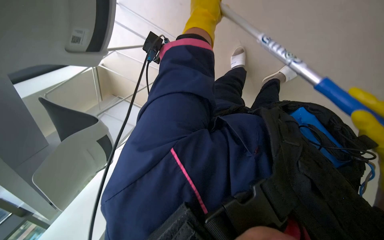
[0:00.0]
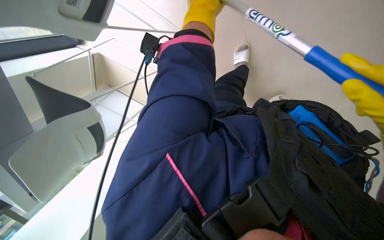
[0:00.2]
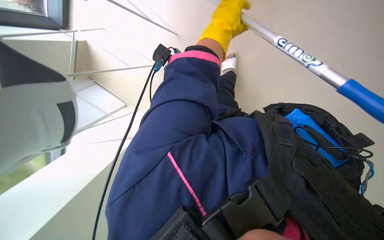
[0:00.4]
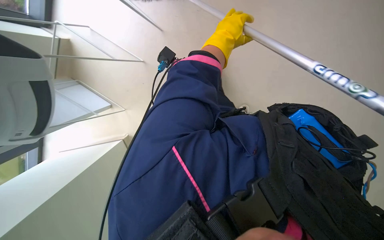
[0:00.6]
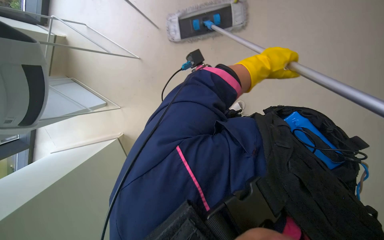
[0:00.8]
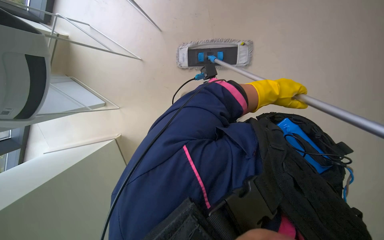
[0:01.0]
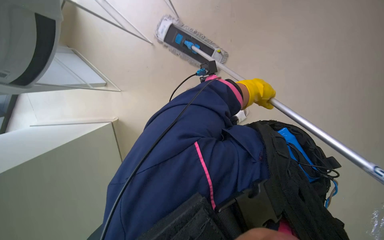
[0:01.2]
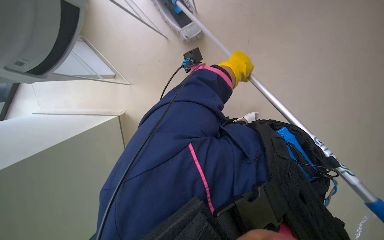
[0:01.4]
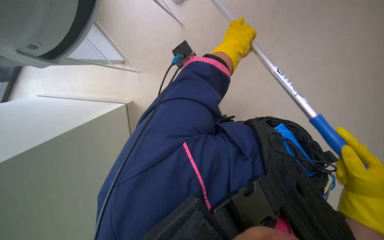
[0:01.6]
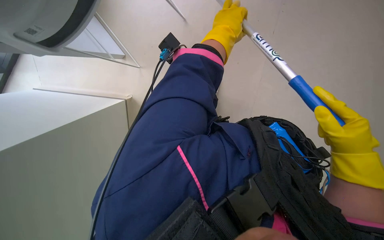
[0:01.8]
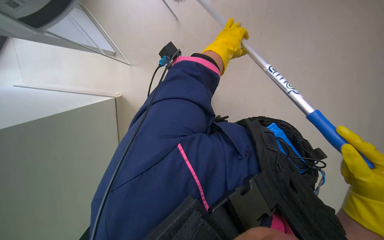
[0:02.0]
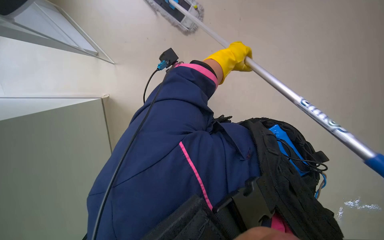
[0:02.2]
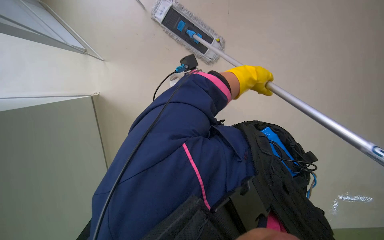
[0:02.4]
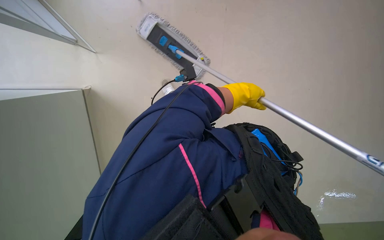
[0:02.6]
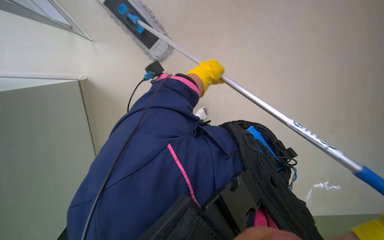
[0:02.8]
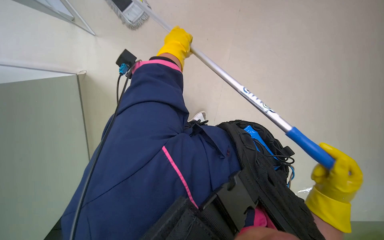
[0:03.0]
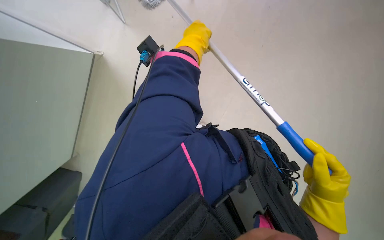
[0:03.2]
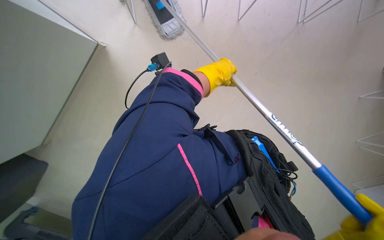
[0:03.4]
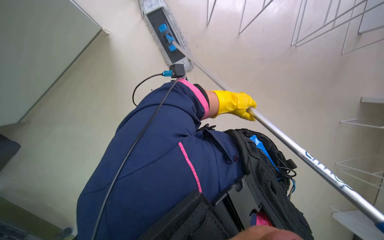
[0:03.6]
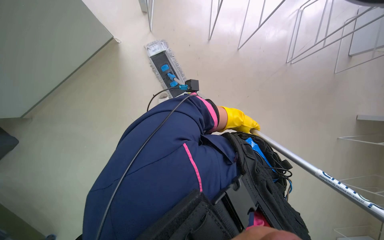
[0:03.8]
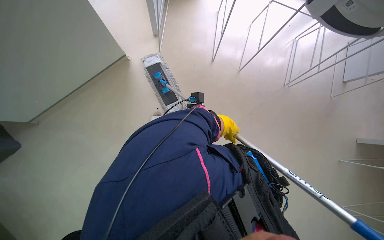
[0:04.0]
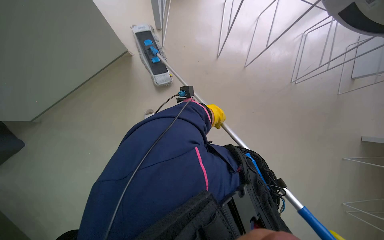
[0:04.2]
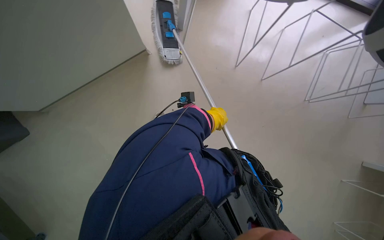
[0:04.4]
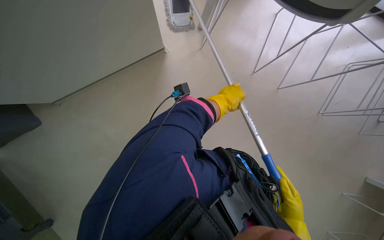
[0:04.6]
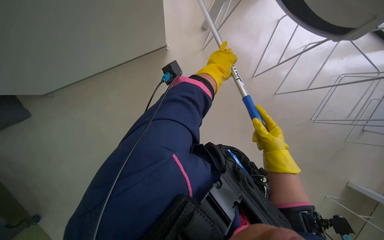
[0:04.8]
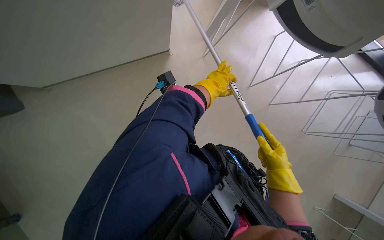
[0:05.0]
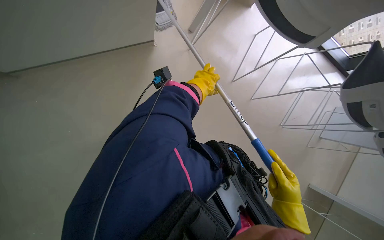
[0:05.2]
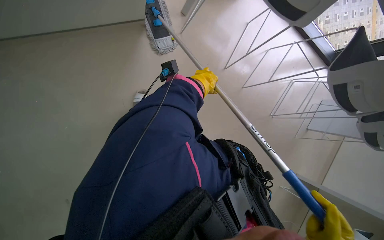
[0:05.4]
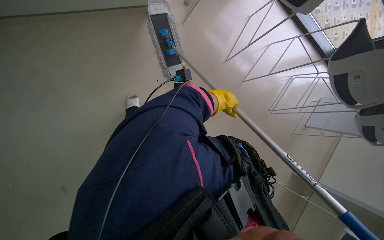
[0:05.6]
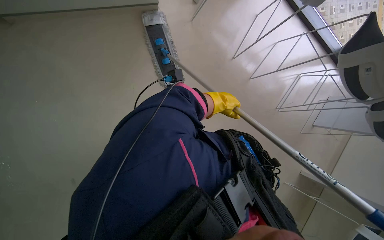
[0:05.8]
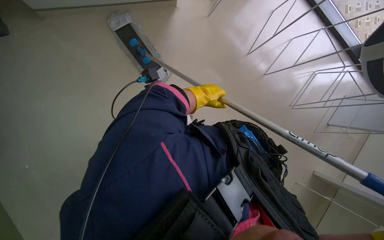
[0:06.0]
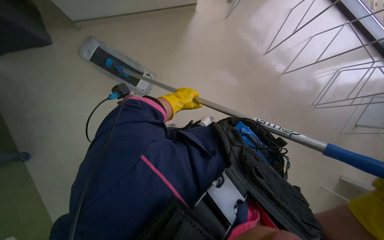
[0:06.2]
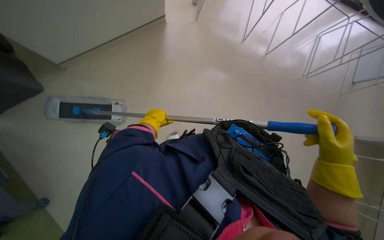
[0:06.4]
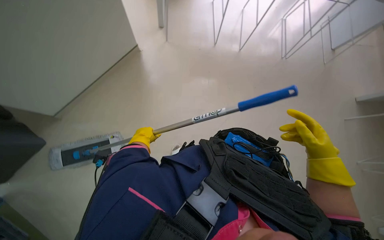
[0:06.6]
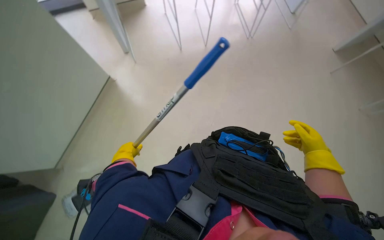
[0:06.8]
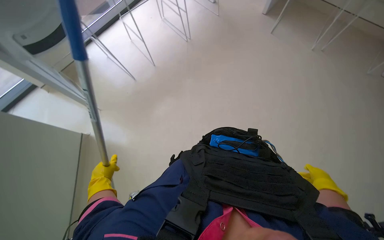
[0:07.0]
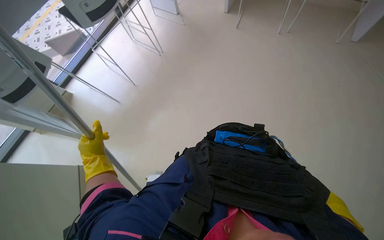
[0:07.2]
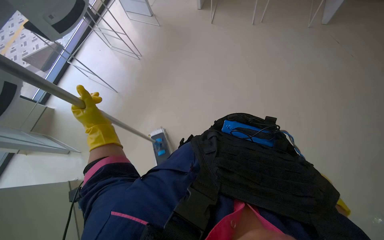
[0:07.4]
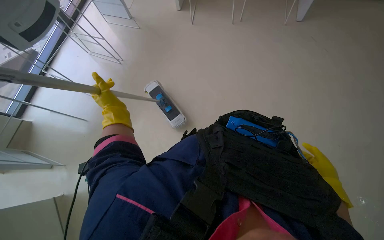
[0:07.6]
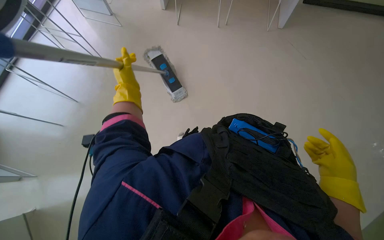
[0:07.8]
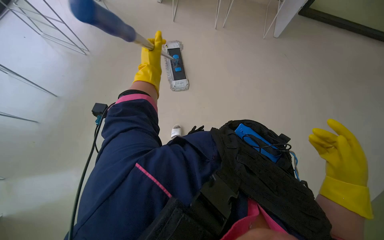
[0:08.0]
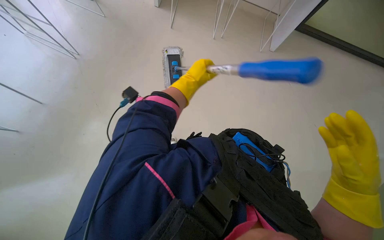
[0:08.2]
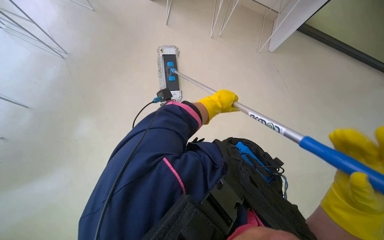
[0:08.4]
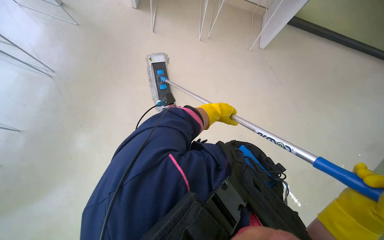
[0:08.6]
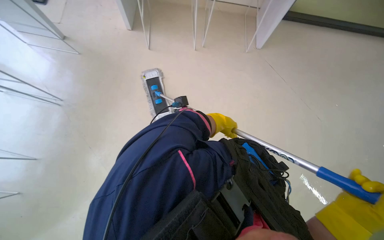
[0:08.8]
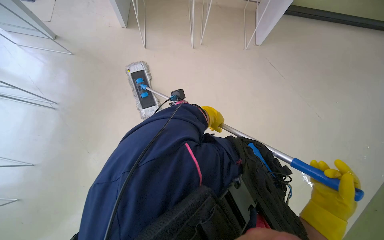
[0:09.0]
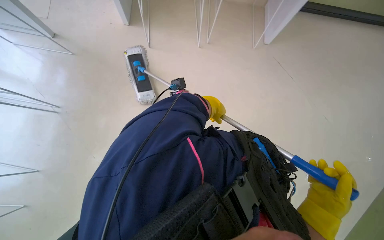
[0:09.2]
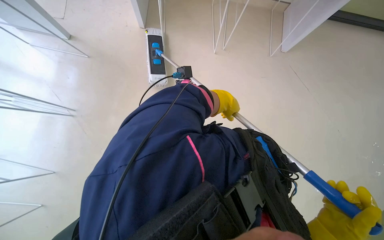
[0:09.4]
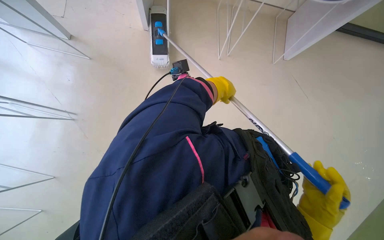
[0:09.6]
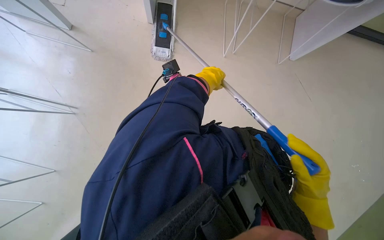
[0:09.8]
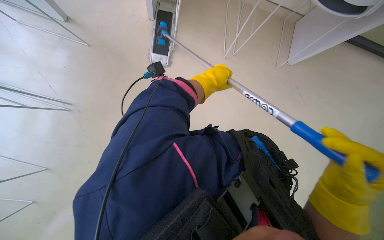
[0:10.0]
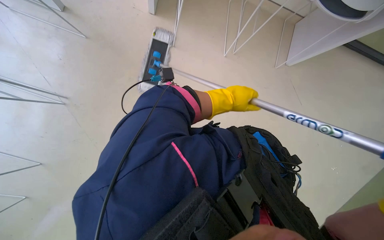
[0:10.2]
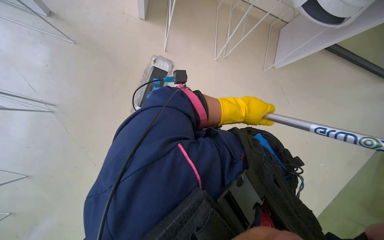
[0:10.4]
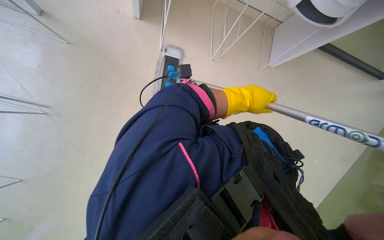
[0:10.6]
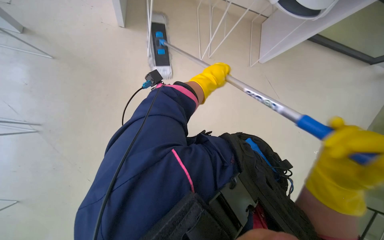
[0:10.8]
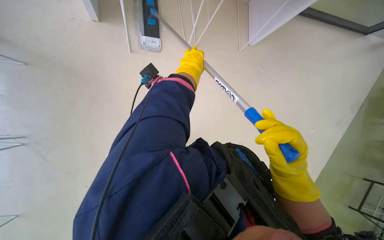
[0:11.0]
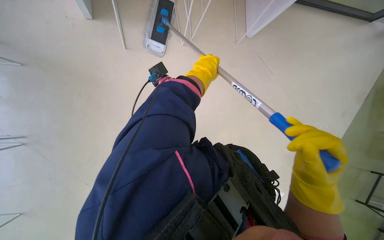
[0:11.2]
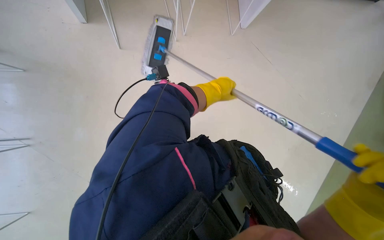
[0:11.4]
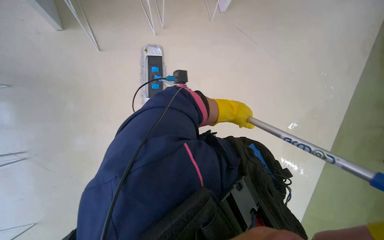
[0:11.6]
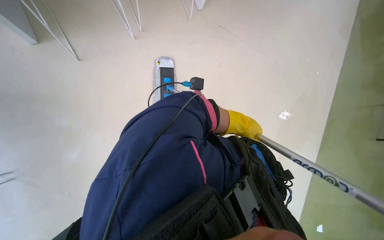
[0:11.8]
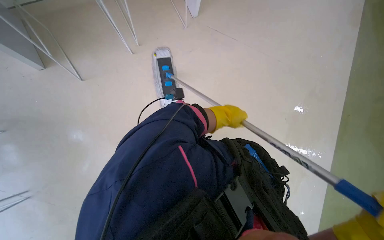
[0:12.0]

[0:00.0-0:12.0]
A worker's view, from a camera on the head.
Job: mopping floor.
The whole recording: Mopping office floor. The worker mops the office floor with a flat mop, periodically wringing it in a bucket.
0:00.0 to 0:01.6: The view tilts approximately 15 degrees downward. The left hand moves down the picture, some 10 cm, and goes to the right and returns, roughly 25 cm each way.
0:01.6 to 0:03.0: The view pans to the right by approximately 20 degrees.
0:07.6 to 0:09.0: The left hand shifts roughly 40 cm to the right.
0:09.0 to 0:10.4: The head travels to the left, about 40 cm.
0:10.4 to 0:12.0: The left hand goes to the left and returns, about 10 cm each way.

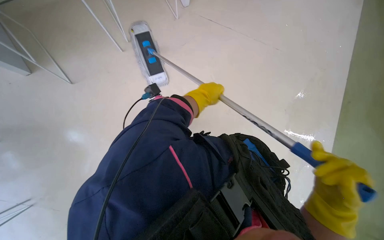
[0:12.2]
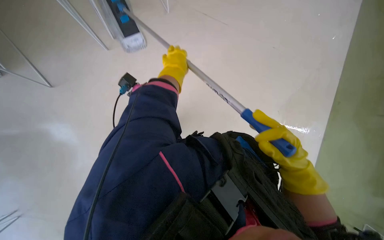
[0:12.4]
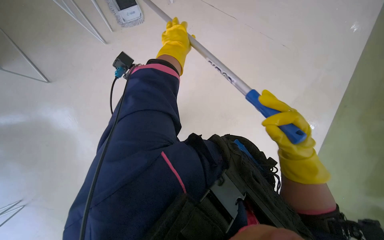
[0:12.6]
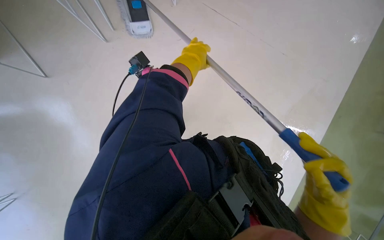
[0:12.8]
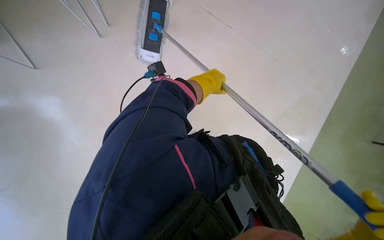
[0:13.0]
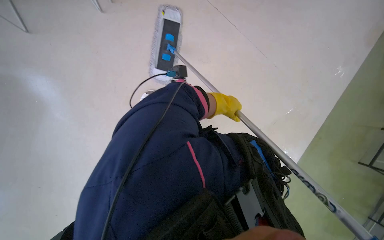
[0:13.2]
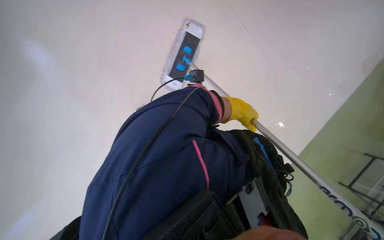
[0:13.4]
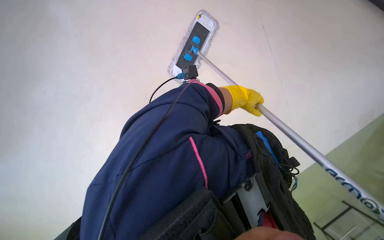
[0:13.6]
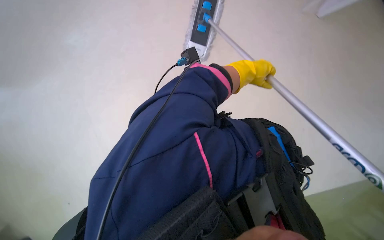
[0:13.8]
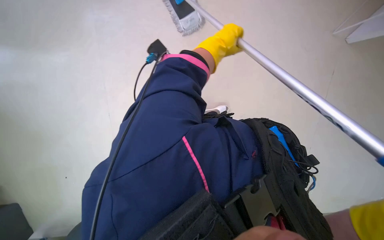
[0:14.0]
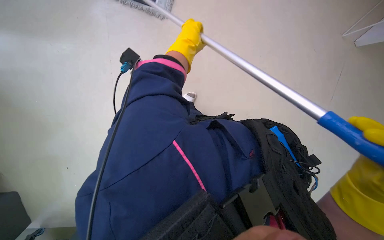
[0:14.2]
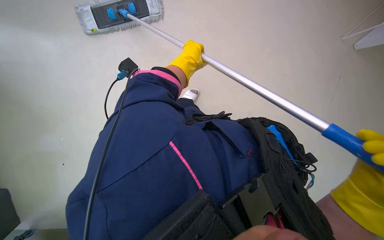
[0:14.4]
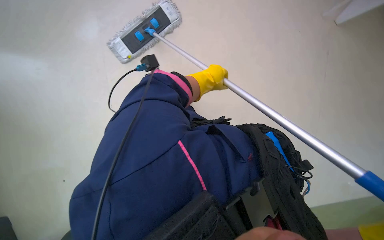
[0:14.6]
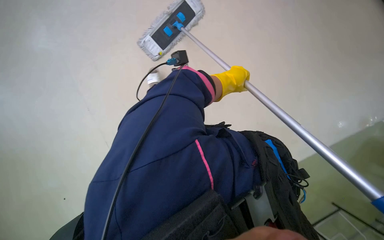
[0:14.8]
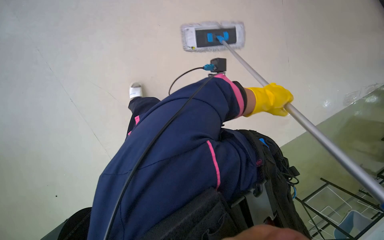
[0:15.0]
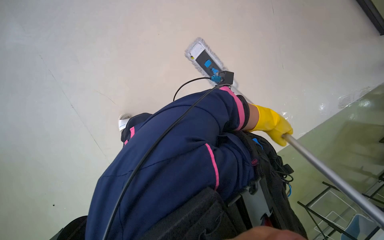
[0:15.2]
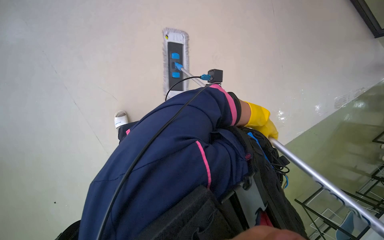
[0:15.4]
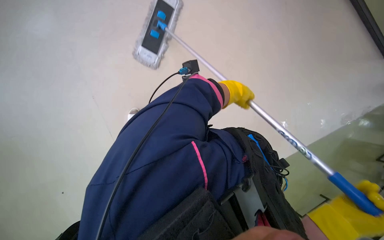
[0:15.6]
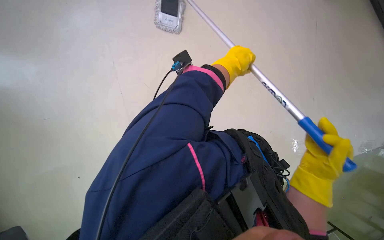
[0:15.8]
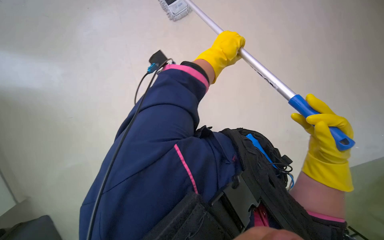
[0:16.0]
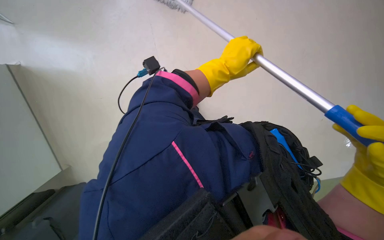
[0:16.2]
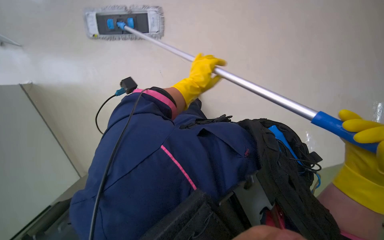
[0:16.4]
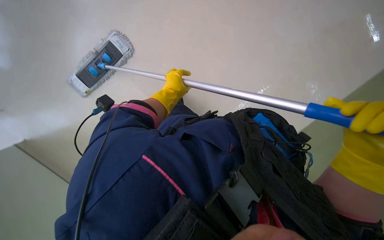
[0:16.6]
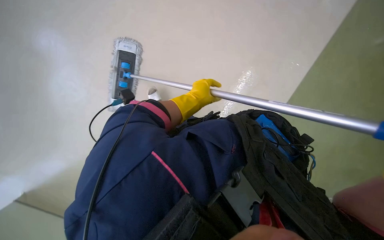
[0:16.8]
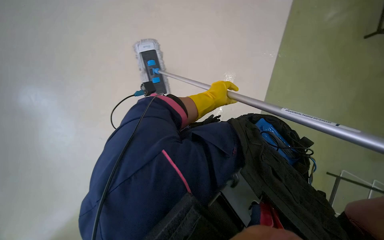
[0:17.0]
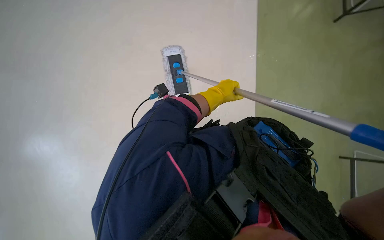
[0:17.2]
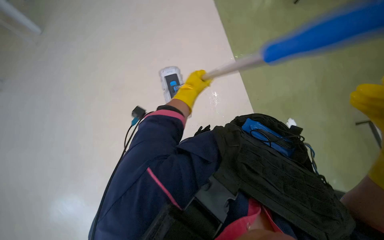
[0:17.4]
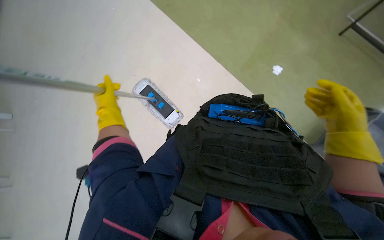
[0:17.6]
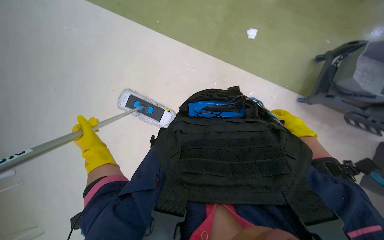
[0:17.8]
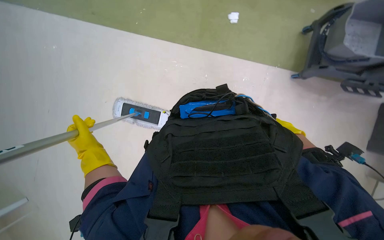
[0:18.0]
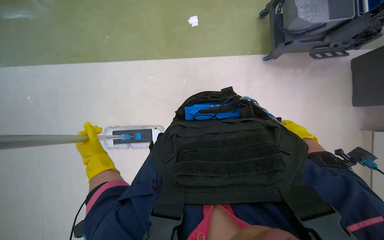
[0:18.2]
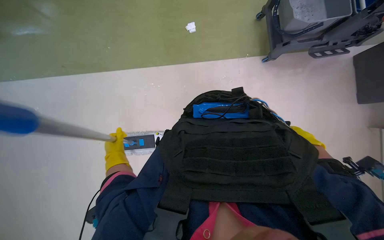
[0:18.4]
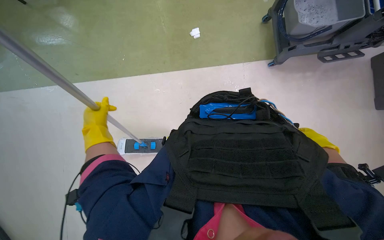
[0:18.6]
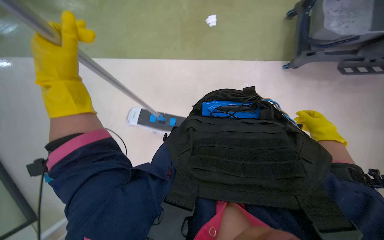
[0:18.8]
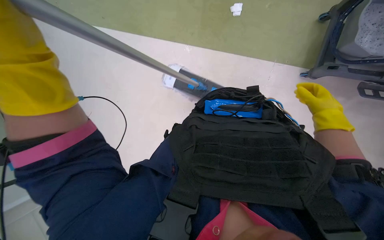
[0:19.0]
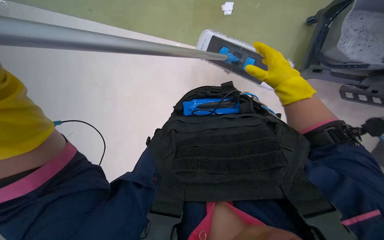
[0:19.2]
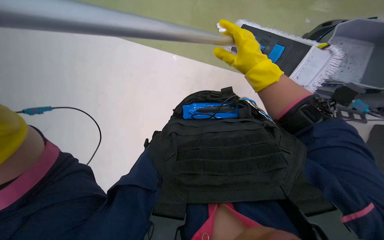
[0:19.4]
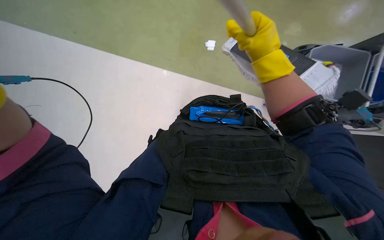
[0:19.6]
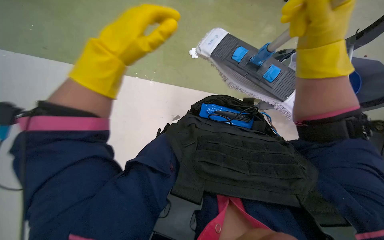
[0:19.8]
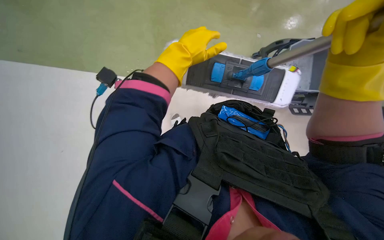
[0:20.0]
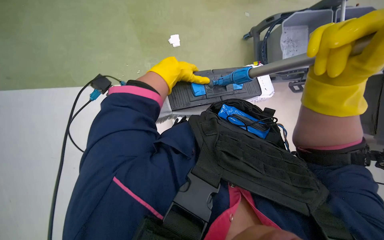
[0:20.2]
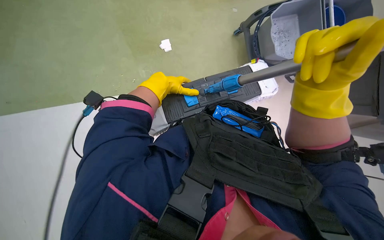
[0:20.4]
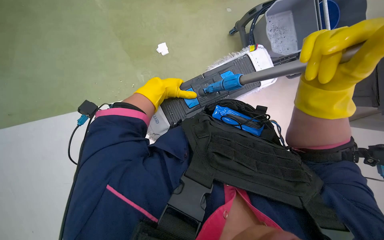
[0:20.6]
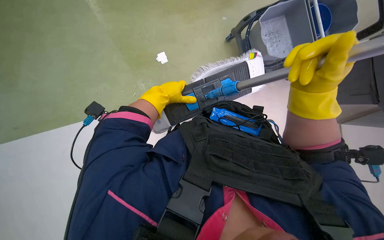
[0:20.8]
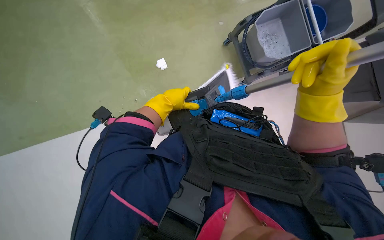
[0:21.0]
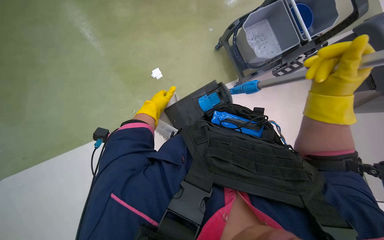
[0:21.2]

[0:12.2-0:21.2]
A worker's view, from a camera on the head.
Job: mopping floor.
The whole recording: Mopping office floor. The worker mops the office floor with a flat mop, periodically wringing it in a bucket.
0:13.8 to 0:15.2: The view pans to the left by some 20 degrees.
0:15.2 to 0:16.6: The left hand shifts some 25 cm to the left.
0:16.6 to 0:18.2: Everything in view rotates some 35 degrees counterclockwise.
0:18.2 to 0:19.8: Everything in view rotates roughly 30 degrees clockwise. The right hand is displaced up the picture, to the left and nearer to the camera by roughly 50 cm.
